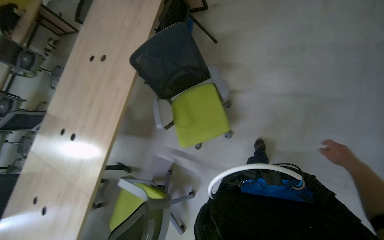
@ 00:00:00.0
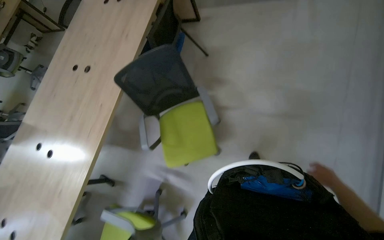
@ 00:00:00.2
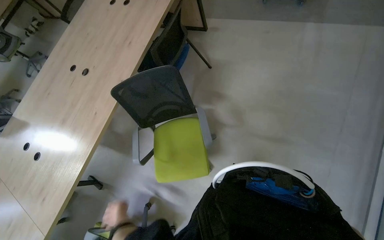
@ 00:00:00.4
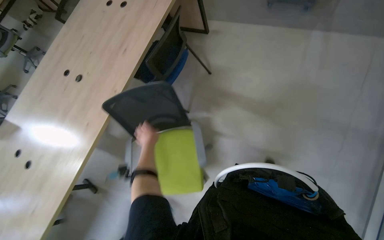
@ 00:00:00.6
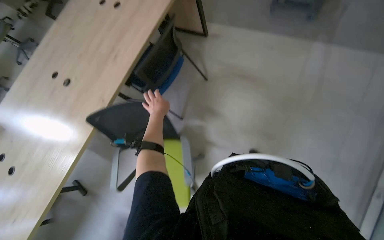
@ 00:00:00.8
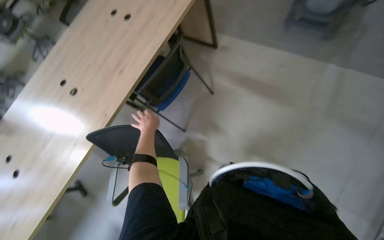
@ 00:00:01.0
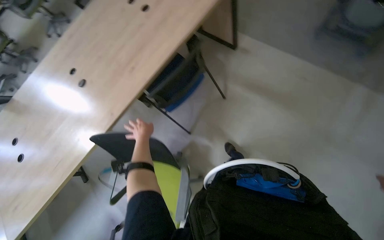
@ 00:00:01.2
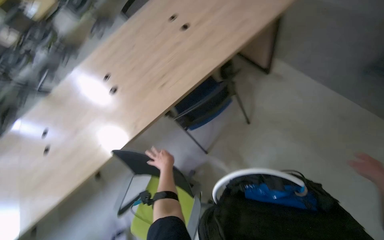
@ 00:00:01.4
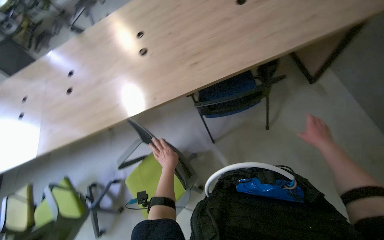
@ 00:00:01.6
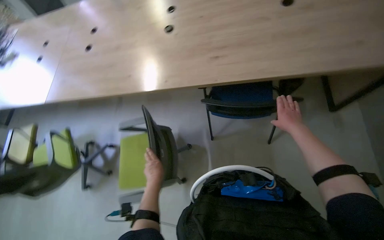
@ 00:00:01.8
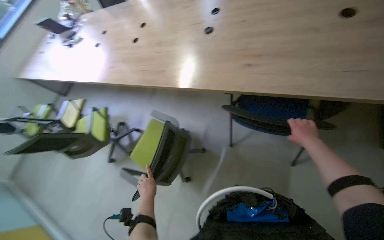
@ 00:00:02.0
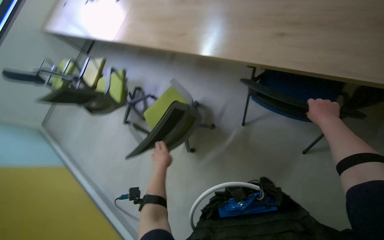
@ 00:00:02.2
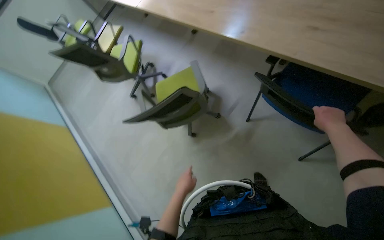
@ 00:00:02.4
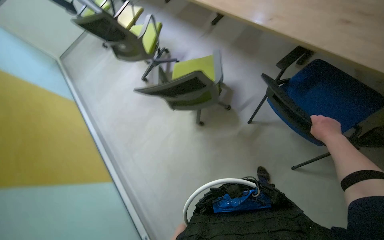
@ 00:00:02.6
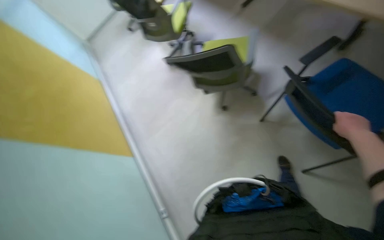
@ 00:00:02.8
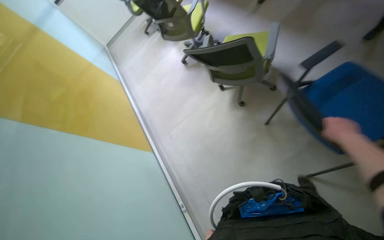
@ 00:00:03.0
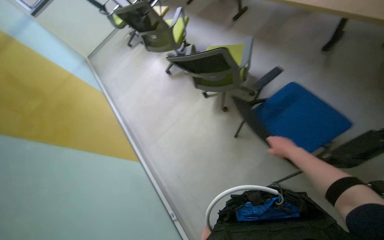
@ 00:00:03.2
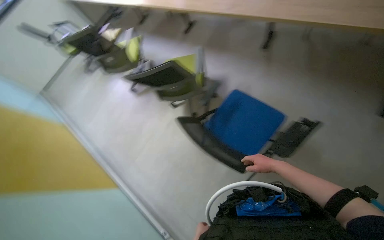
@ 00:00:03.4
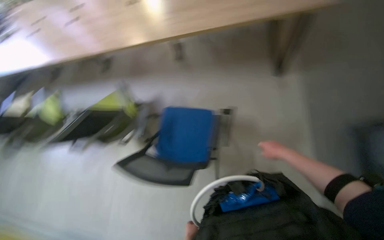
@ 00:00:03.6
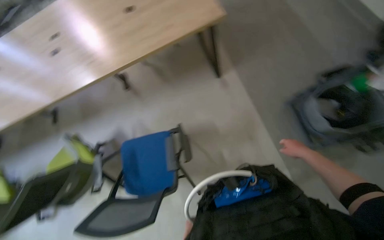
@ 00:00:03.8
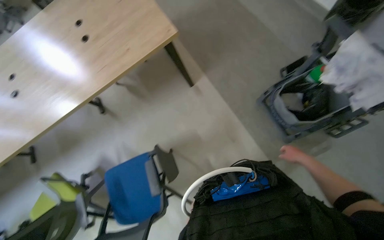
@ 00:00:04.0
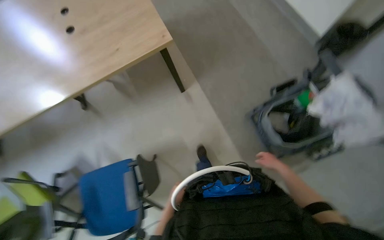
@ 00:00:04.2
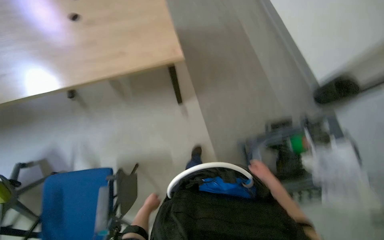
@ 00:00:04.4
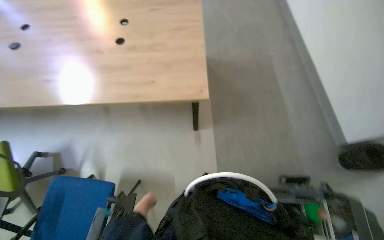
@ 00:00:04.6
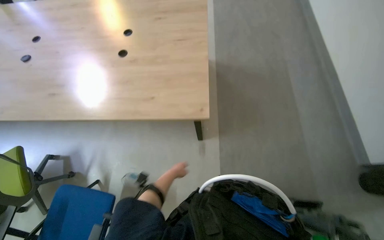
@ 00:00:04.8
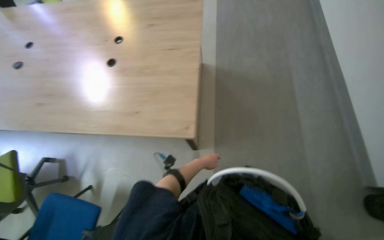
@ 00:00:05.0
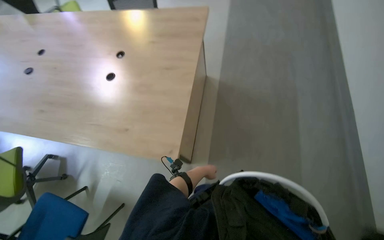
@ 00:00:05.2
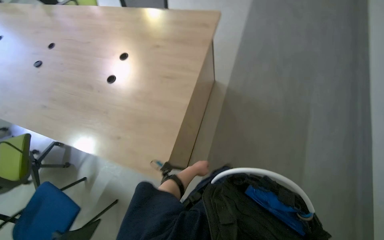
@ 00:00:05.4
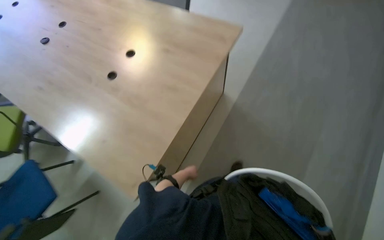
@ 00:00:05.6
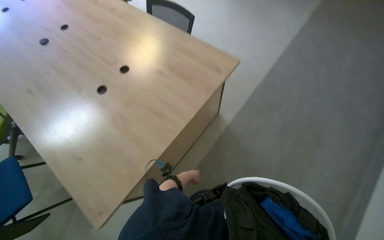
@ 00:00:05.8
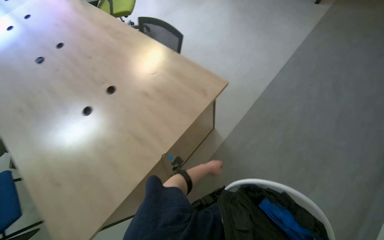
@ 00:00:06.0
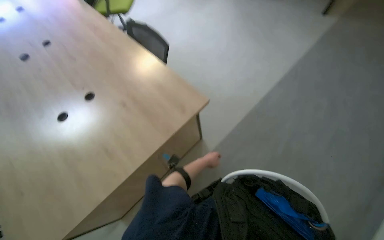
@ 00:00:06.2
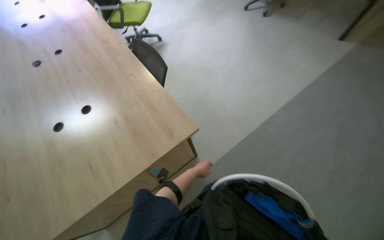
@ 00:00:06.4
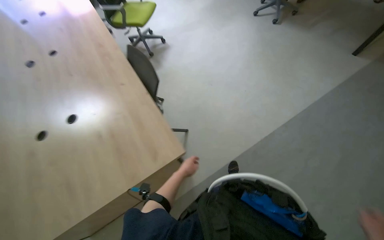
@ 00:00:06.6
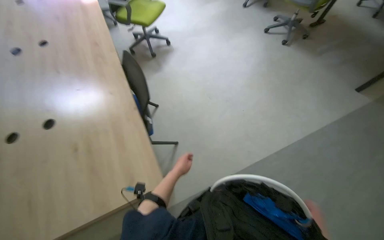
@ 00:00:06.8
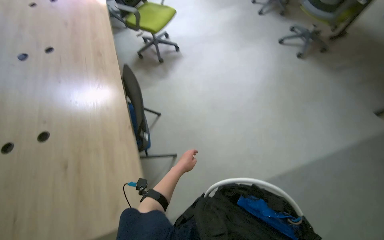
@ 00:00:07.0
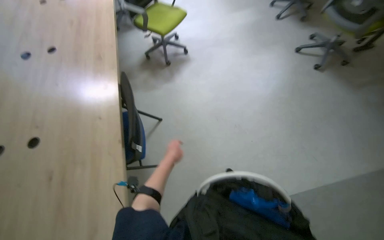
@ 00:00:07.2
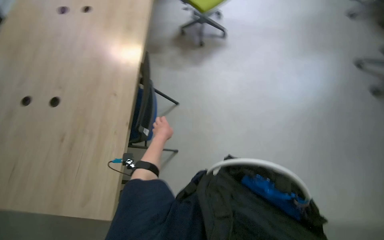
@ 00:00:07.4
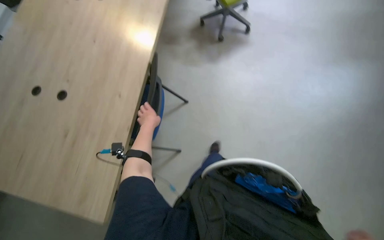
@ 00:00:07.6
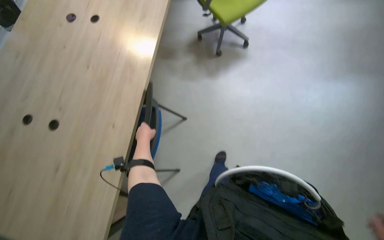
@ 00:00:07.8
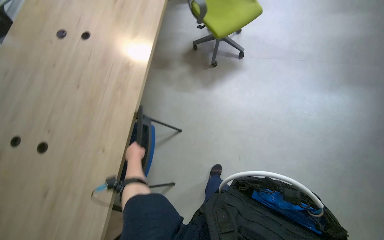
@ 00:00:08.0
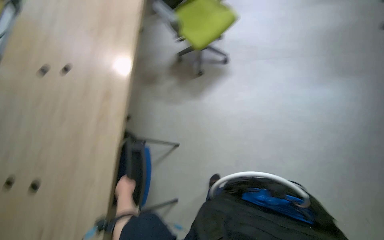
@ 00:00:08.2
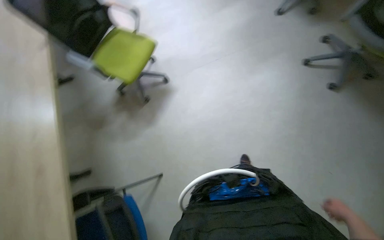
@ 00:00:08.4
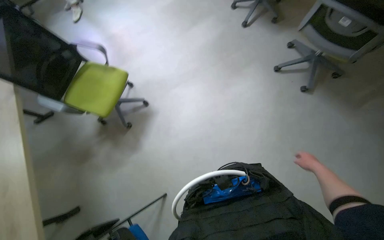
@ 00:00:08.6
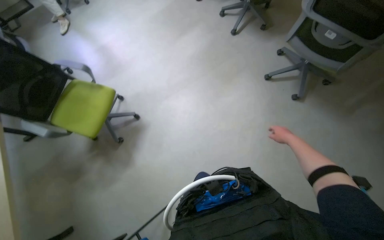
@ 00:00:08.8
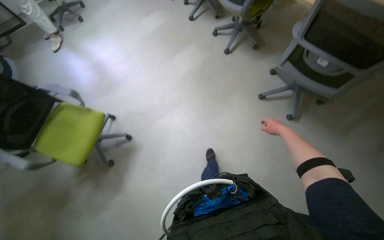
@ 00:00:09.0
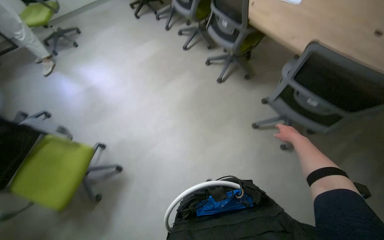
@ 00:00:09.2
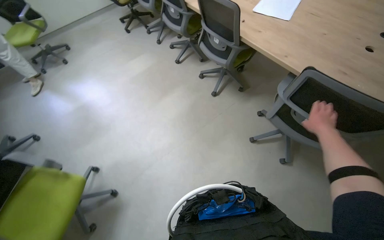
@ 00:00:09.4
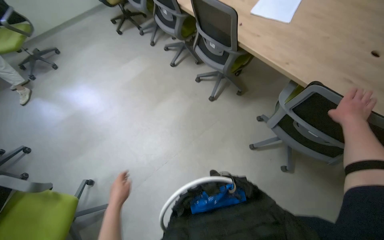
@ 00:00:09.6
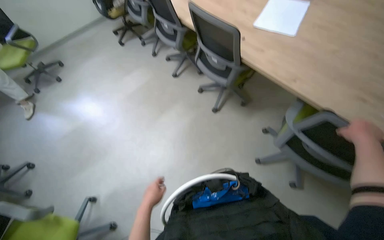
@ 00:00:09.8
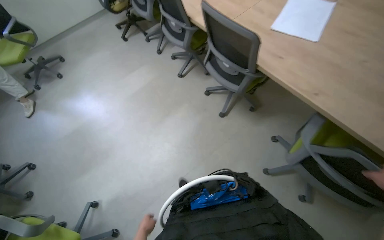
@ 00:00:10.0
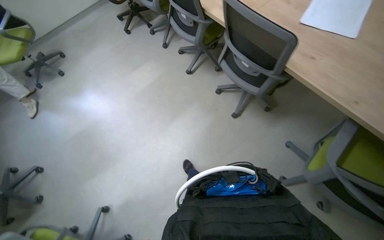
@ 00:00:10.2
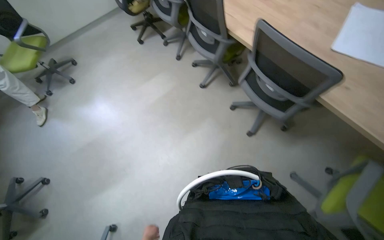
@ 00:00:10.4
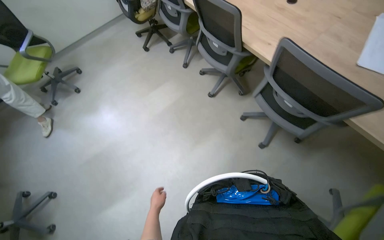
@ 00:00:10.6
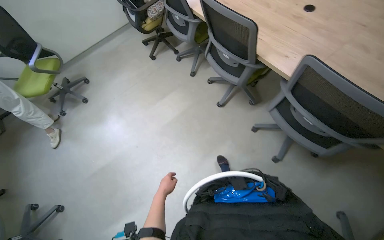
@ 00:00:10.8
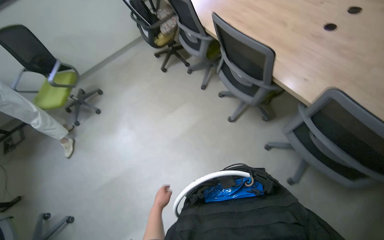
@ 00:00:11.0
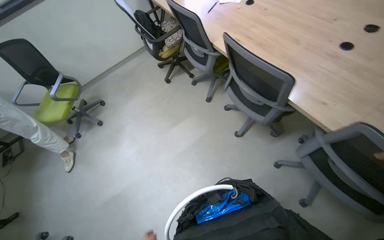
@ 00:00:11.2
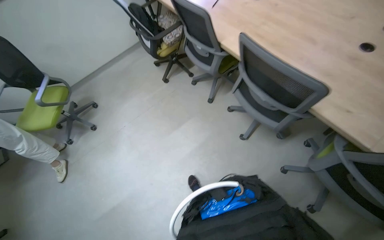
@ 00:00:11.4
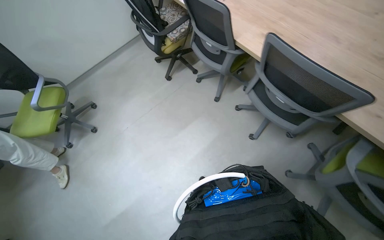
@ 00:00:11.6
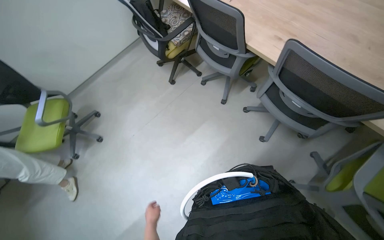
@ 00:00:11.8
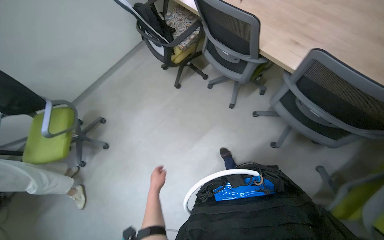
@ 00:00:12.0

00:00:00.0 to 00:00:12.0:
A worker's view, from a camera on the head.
Job: organizing items.
The whole recording: Organizing chairs in conference room. The worker pushes chairs under the table in the conference room.
00:00:00.0 to 00:00:01.6: The head travels approximately 1 m. The view tips downward by about 15 degrees. The scene rotates clockwise by some 40 degrees.
00:00:01.6 to 00:00:03.0: The head rotates about 70 degrees to the left. The view tips downward by roughly 30 degrees.
00:00:04.4 to 00:00:06.0: The camera travels about 1 m. The head turns to the left by roughly 55 degrees.
00:00:06.0 to 00:00:07.6: The camera is carried roughly 1 m. The head turns to the left by roughly 55 degrees. The camera pitches downward, by roughly 15 degrees.
00:00:07.6 to 00:00:09.0: The head travels some 50 cm.
00:00:10.4 to 00:00:12.0: The camera is carried roughly 1 m.

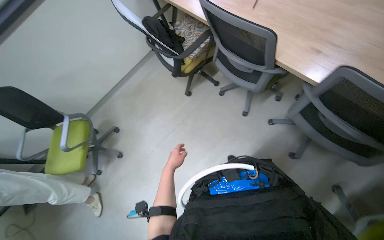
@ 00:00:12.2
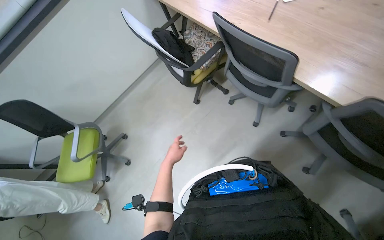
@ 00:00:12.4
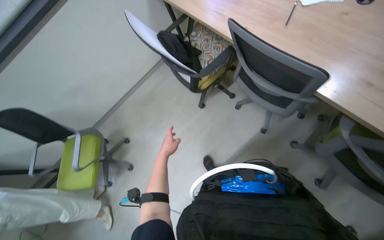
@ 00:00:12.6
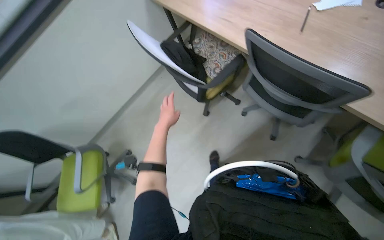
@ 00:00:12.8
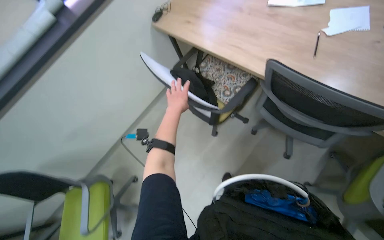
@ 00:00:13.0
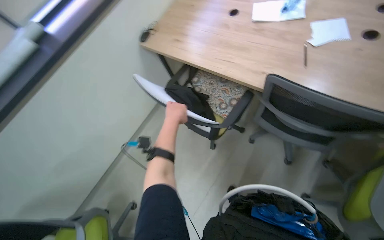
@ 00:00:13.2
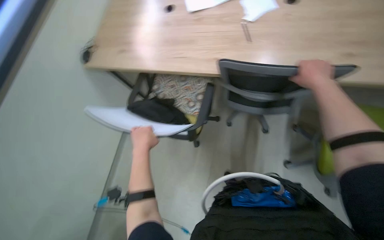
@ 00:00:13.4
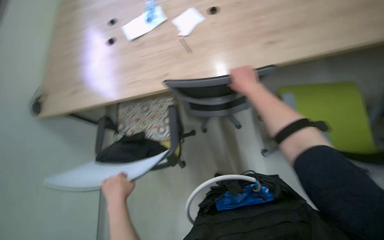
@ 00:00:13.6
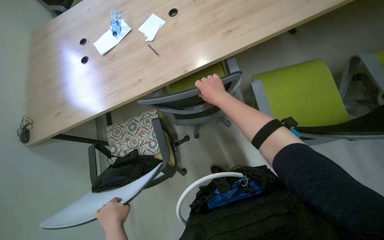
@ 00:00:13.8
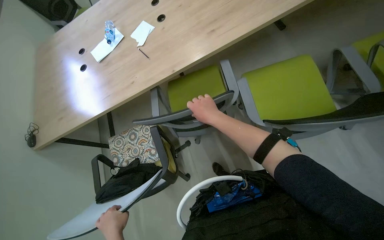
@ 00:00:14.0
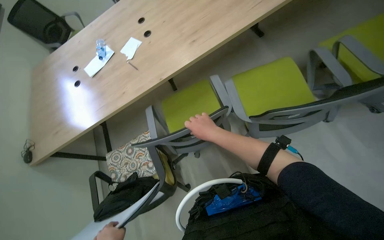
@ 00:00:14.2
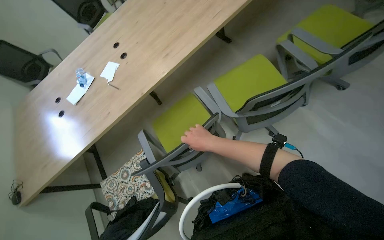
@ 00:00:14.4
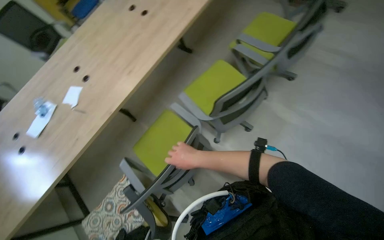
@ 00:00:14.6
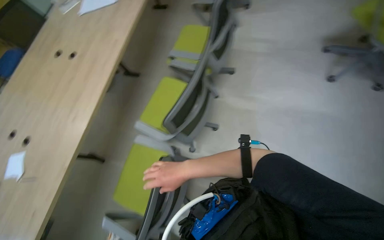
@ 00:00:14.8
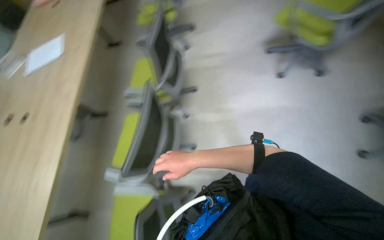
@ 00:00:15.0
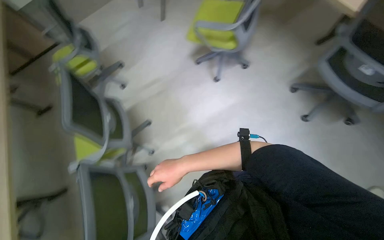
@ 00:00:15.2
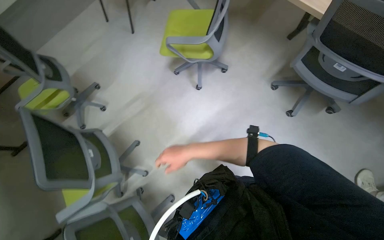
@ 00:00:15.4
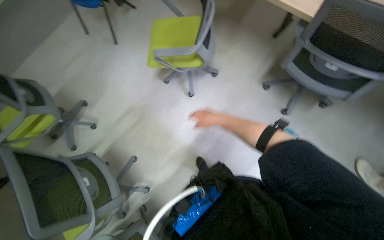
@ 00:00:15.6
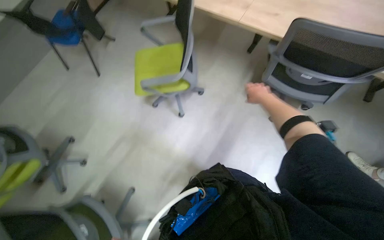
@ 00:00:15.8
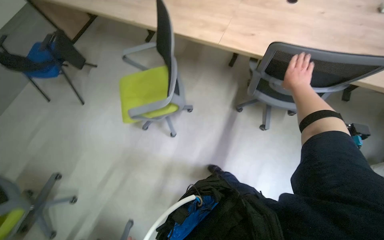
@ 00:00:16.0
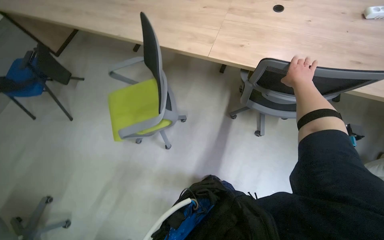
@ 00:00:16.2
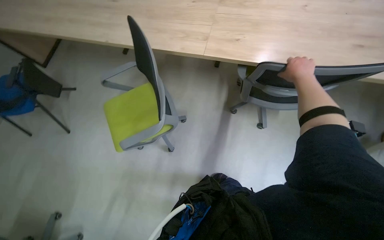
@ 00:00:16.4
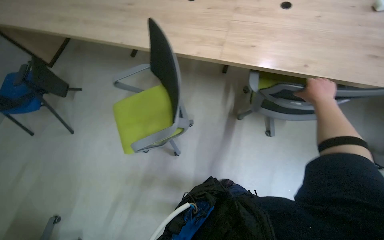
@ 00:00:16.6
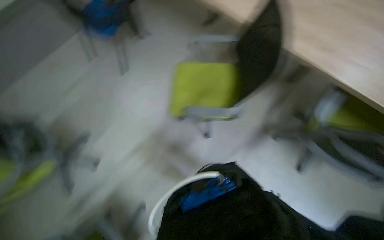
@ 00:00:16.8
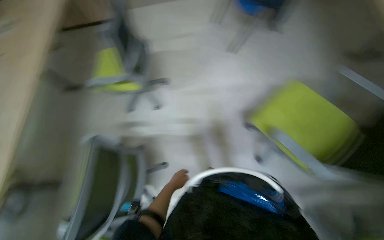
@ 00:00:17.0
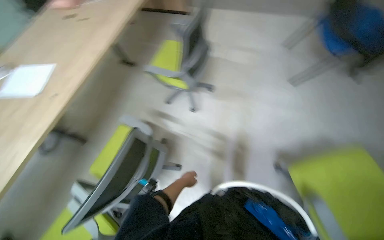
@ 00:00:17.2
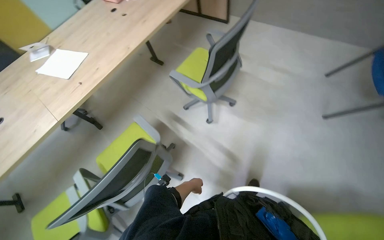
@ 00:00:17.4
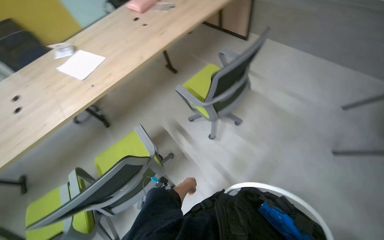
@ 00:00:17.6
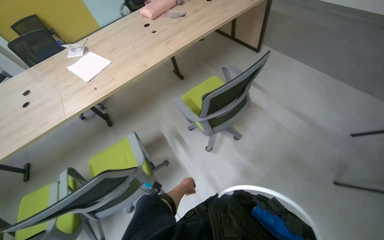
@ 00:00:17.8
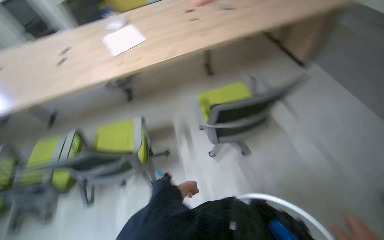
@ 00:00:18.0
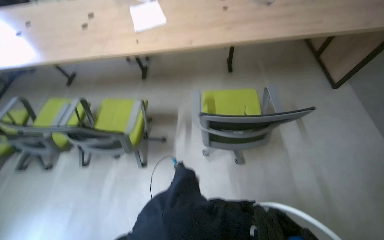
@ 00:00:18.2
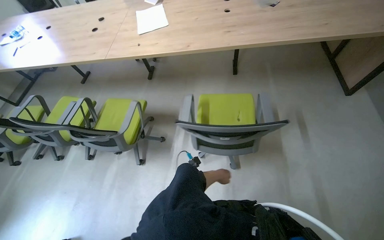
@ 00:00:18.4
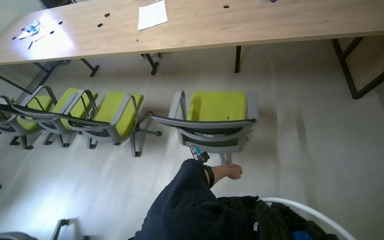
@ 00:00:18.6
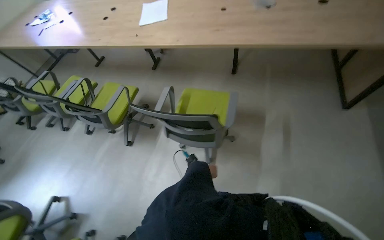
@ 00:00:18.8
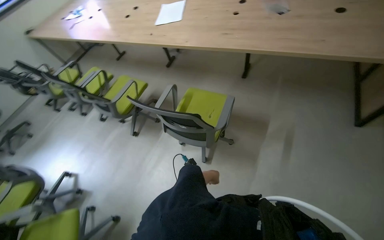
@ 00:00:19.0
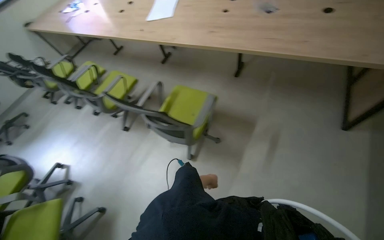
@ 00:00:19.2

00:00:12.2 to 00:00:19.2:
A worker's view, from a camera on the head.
Job: organizing items.
The whole recording: Organizing chairs in conference room. The worker pushes chairs under the table in the conference room.
00:00:12.2 to 00:00:13.6: The camera is carried some 50 cm. The wearer looks some 55 degrees further to the right. The view tips upward by about 15 degrees.
00:00:13.6 to 00:00:15.0: The head rotates some 80 degrees to the right. The wearer looks roughly 25 degrees further upward.
00:00:15.0 to 00:00:16.4: The camera travels approximately 1.5 m. The wearer's head swings roughly 55 degrees to the right.
00:00:16.4 to 00:00:17.8: The wearer's head swings some 50 degrees to the left.
00:00:17.8 to 00:00:19.2: The wearer moves about 1 m. The wearer's head swings some 60 degrees to the left.
